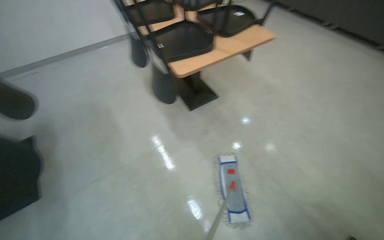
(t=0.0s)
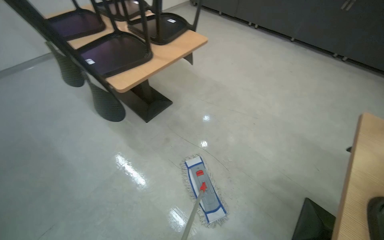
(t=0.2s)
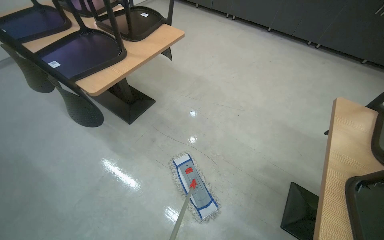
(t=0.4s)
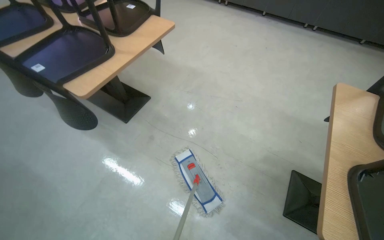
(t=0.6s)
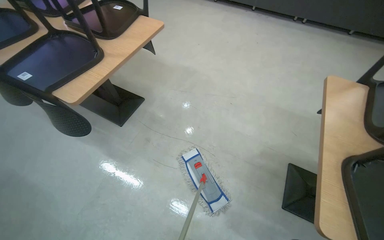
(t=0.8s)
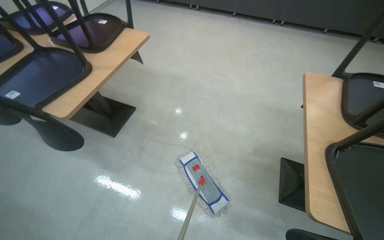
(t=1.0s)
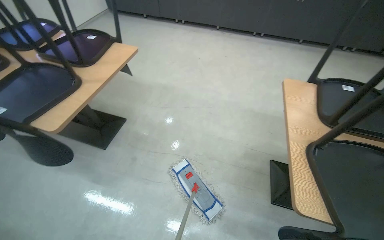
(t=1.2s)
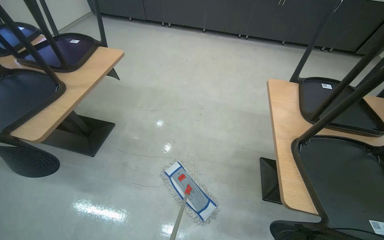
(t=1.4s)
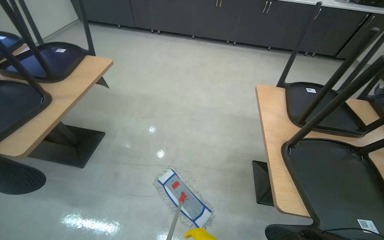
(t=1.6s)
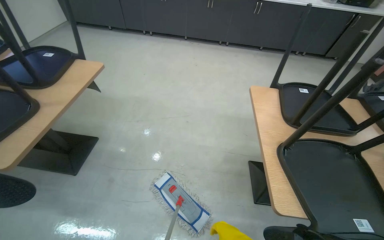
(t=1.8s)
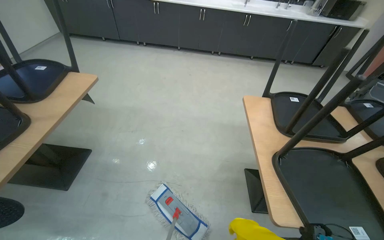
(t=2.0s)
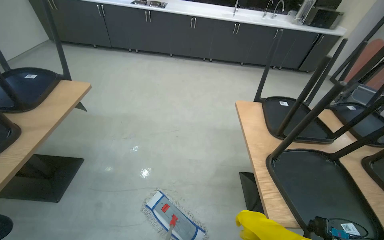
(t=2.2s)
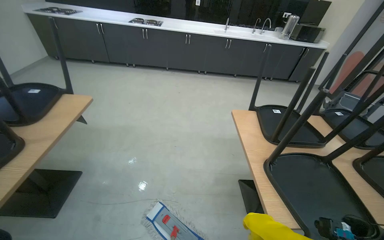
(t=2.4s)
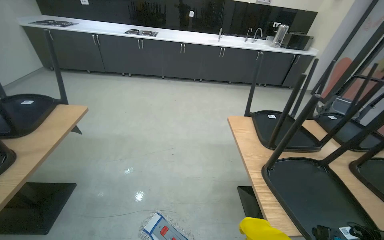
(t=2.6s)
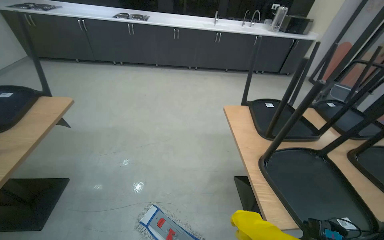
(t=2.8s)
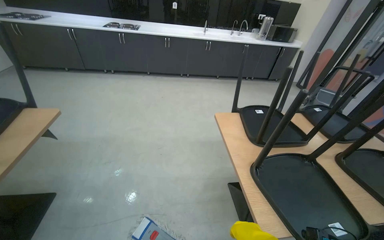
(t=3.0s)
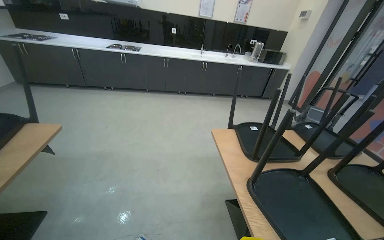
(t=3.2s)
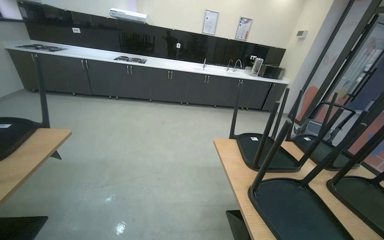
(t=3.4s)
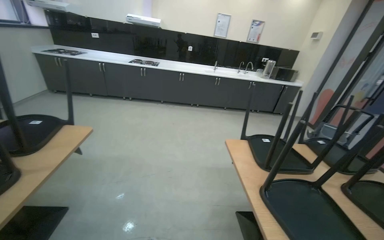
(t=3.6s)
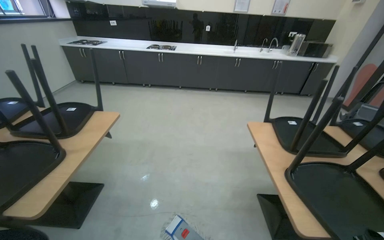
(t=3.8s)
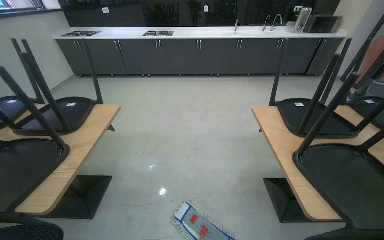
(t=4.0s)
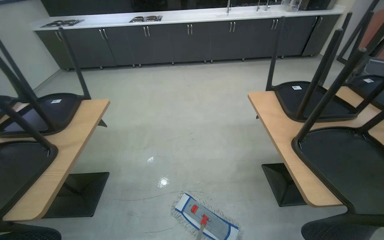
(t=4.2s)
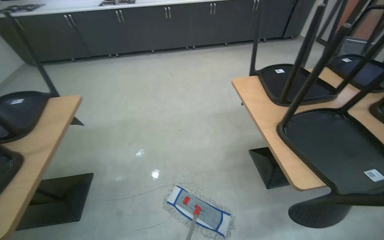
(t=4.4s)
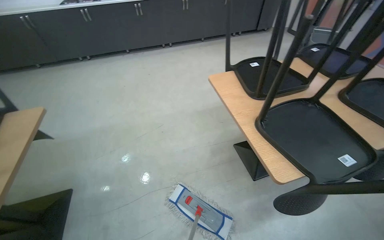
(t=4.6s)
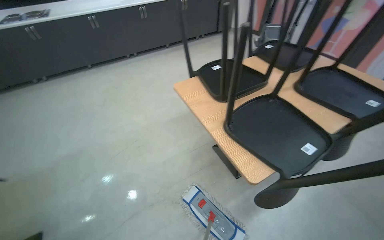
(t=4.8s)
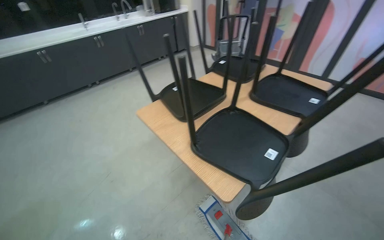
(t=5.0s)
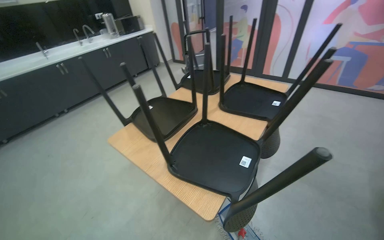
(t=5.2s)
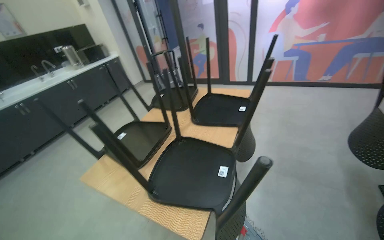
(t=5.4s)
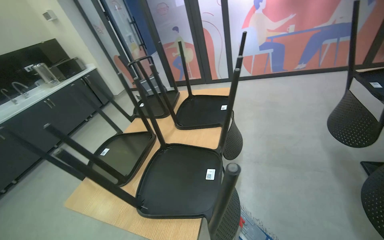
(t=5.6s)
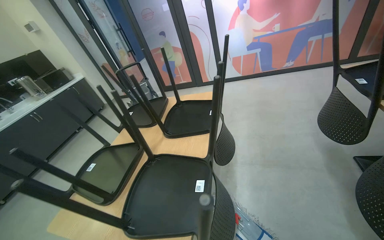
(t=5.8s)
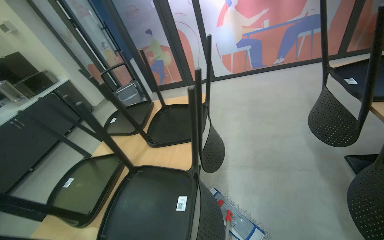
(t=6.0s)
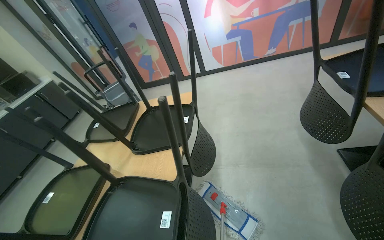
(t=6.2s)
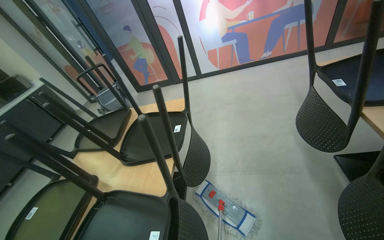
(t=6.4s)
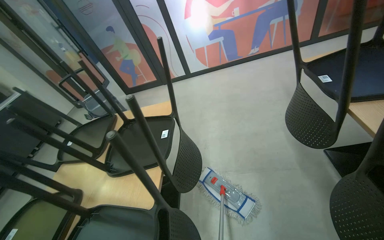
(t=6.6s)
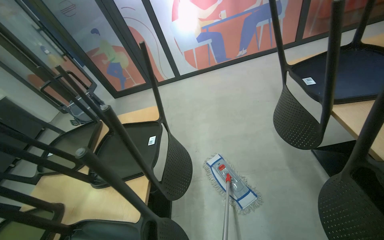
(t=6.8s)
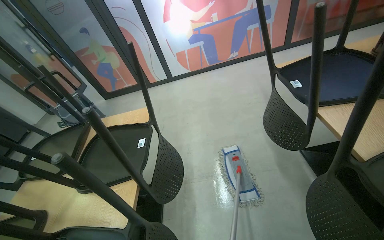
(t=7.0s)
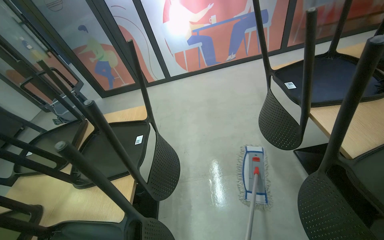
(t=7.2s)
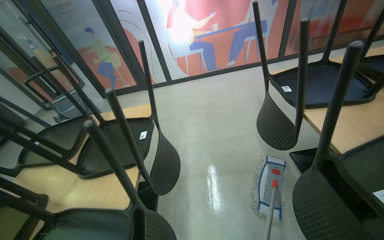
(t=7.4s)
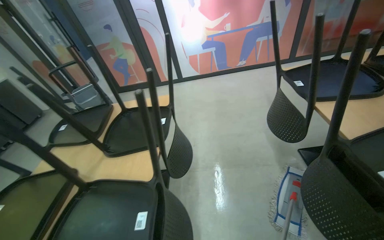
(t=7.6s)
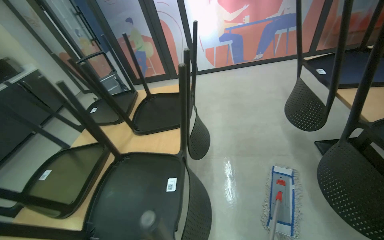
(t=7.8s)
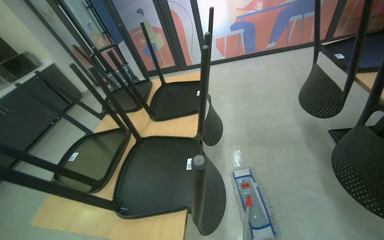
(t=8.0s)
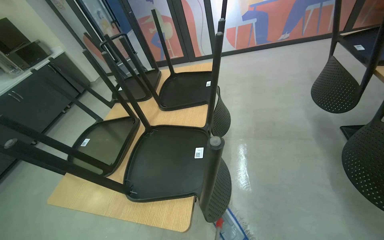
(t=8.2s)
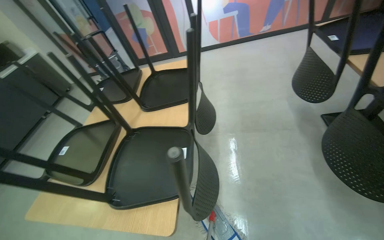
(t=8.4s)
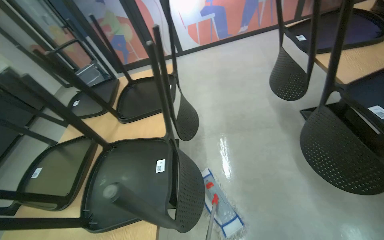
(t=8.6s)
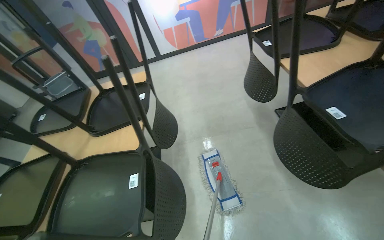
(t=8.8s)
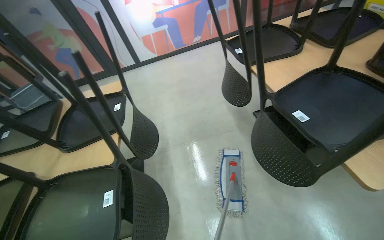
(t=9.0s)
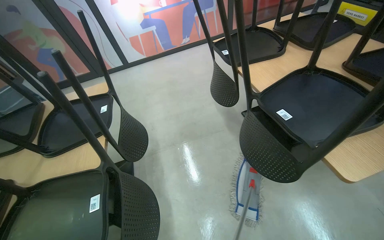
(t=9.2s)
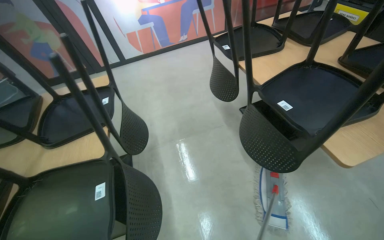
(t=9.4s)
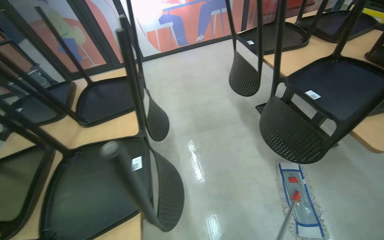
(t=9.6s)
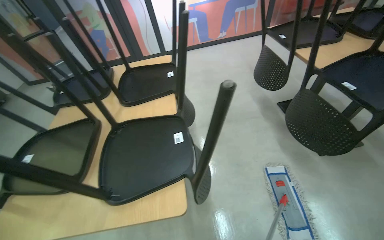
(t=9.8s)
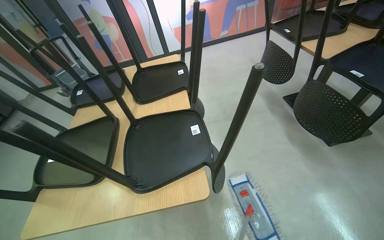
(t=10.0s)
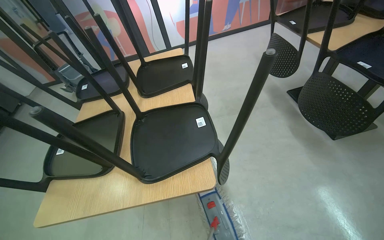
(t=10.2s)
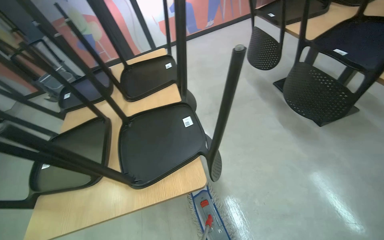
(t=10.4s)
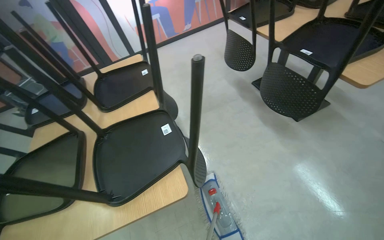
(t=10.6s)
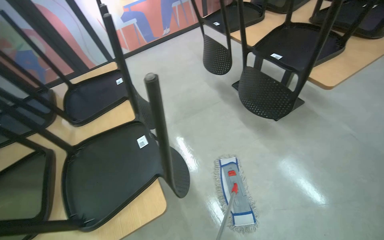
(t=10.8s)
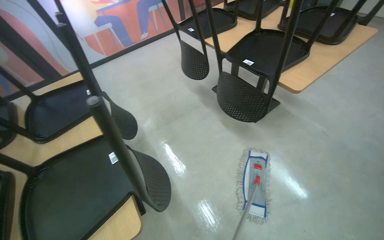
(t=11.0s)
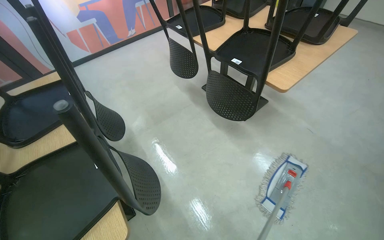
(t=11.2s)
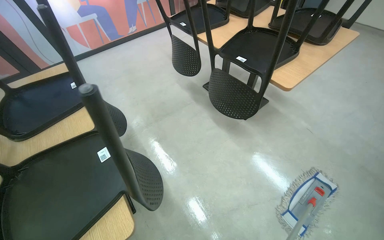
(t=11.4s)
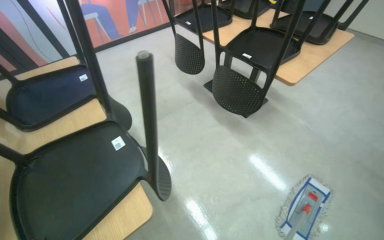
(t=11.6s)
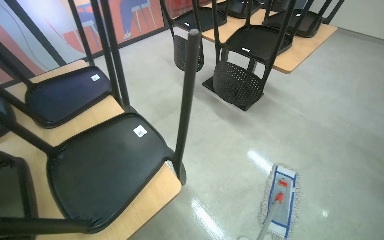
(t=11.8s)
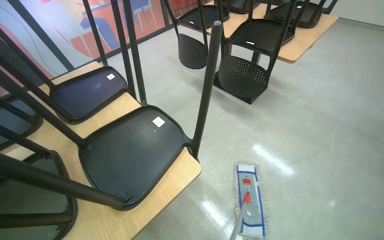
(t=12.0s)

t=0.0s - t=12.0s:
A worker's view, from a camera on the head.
Job: mopping floor.
The whole recording: Mopping canteen floor. The worker mops the canteen floor with a flat mop and a bucket.
t=0.0s - t=1.6s: The head rotates about 50 degrees to the right.
t=1.6s - t=3.0s: The head turns to the right by roughly 15 degrees.
t=4.4s - t=6.0s: The camera travels approximately 60 cm. The head turns to the right by about 70 degrees. The view tips upward by roughly 15 degrees.
t=9.0s - t=10.4s: The camera travels some 50 cm.
t=10.4s - t=12.0s: The wearer's head swings roughly 30 degrees to the right.

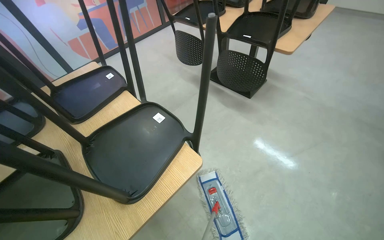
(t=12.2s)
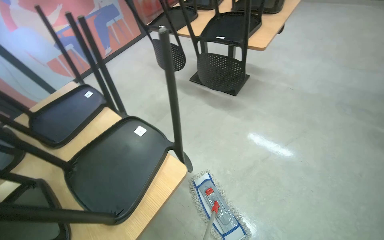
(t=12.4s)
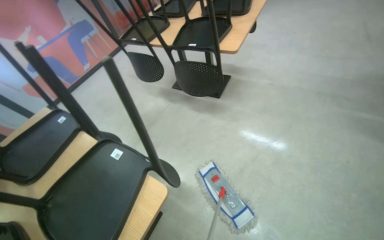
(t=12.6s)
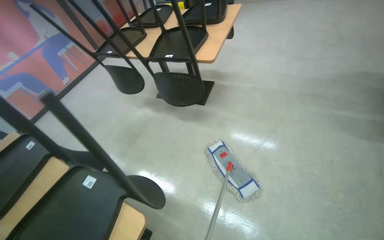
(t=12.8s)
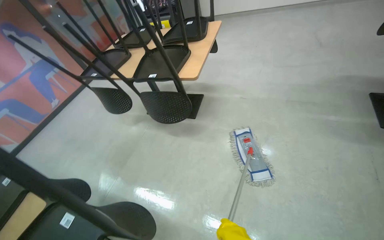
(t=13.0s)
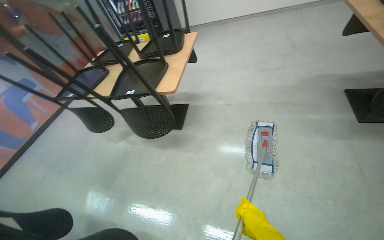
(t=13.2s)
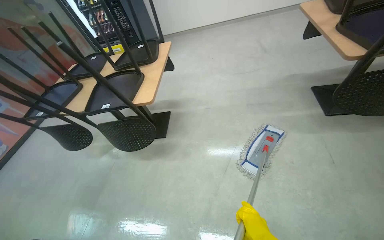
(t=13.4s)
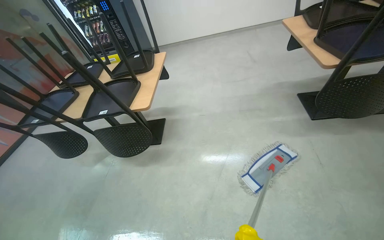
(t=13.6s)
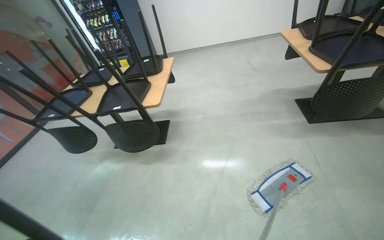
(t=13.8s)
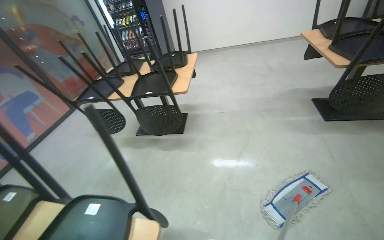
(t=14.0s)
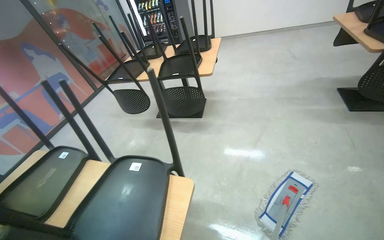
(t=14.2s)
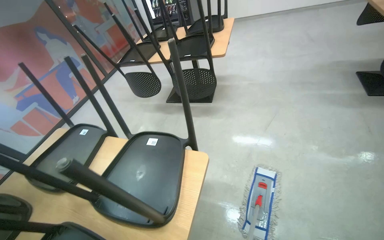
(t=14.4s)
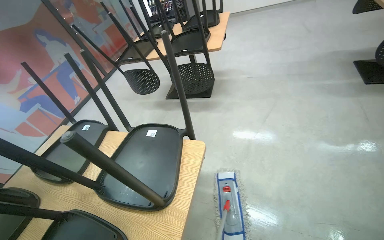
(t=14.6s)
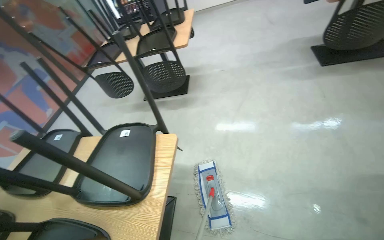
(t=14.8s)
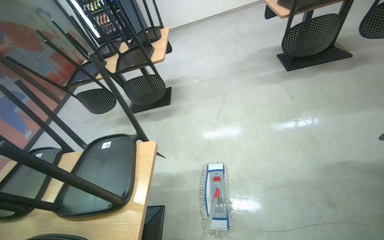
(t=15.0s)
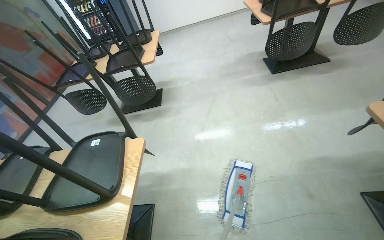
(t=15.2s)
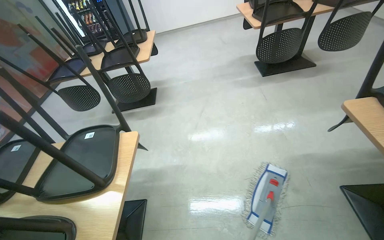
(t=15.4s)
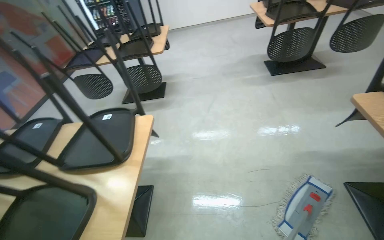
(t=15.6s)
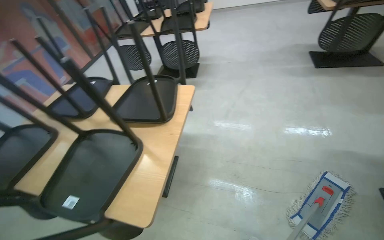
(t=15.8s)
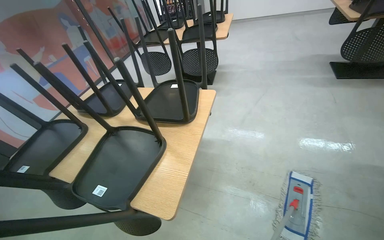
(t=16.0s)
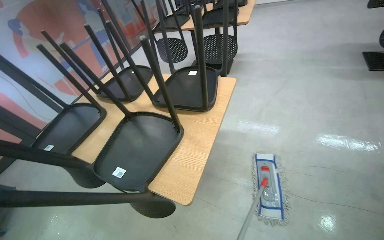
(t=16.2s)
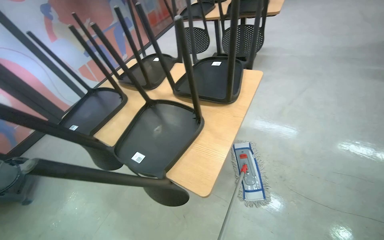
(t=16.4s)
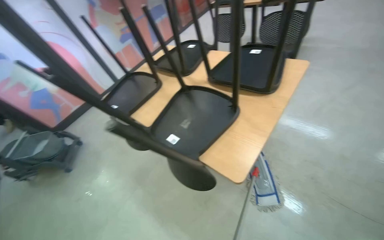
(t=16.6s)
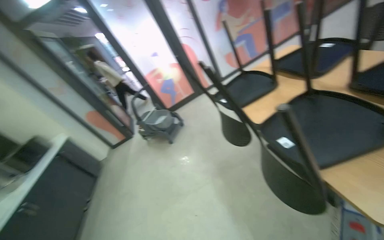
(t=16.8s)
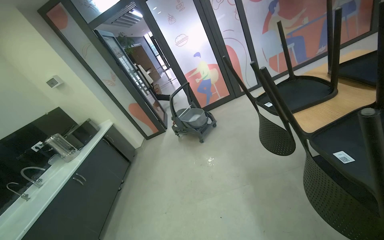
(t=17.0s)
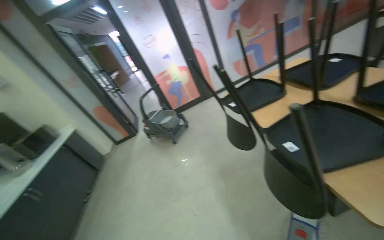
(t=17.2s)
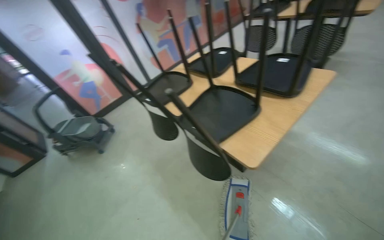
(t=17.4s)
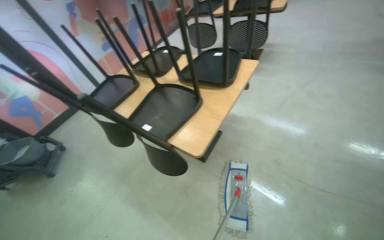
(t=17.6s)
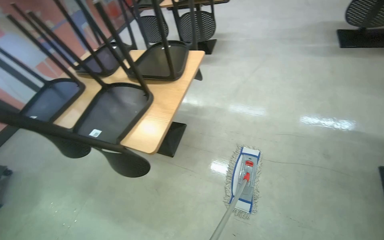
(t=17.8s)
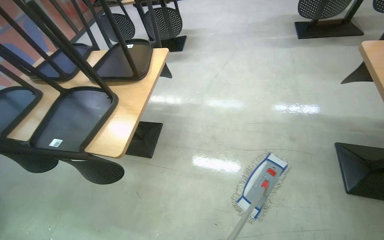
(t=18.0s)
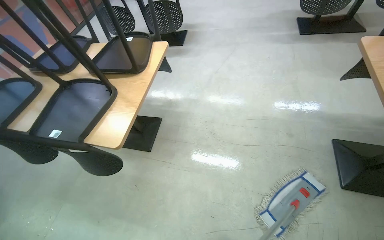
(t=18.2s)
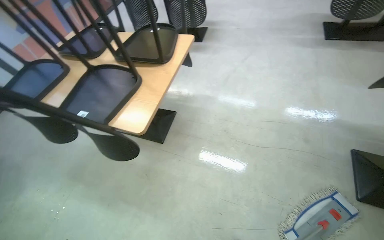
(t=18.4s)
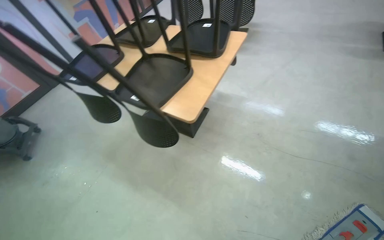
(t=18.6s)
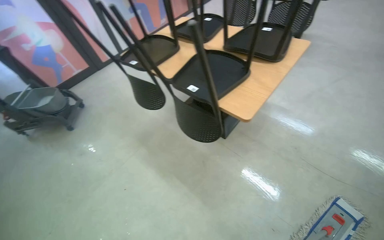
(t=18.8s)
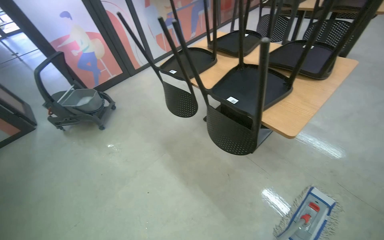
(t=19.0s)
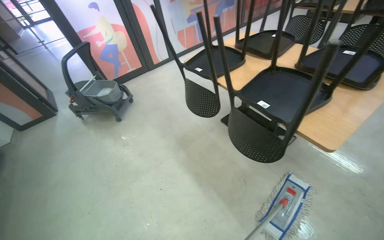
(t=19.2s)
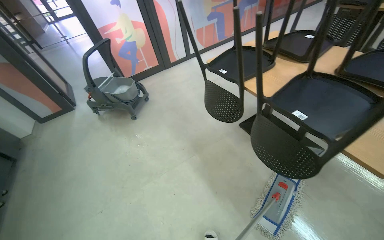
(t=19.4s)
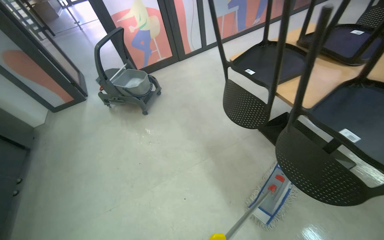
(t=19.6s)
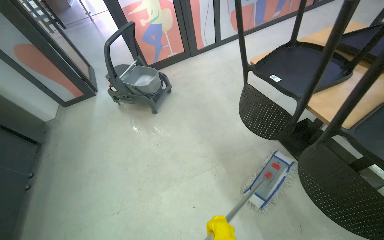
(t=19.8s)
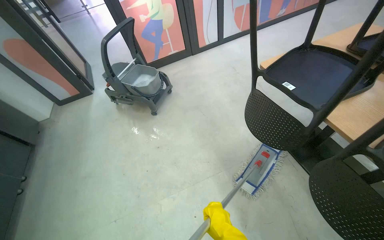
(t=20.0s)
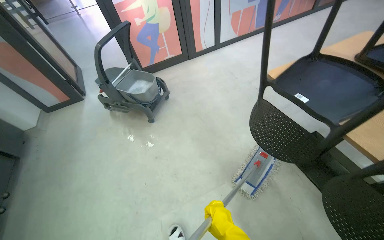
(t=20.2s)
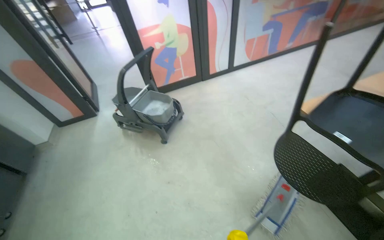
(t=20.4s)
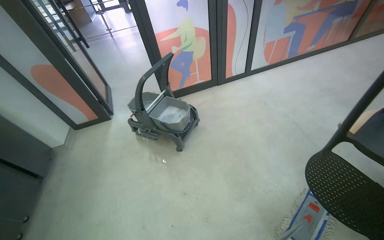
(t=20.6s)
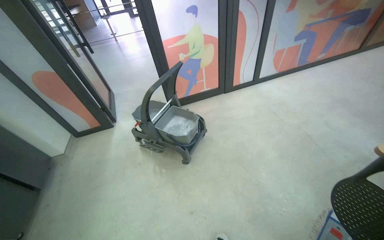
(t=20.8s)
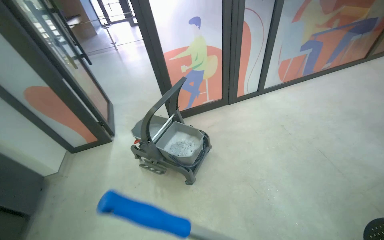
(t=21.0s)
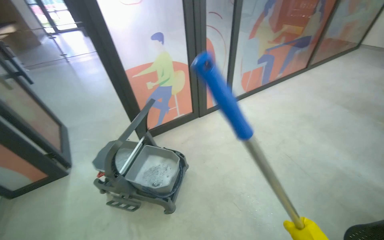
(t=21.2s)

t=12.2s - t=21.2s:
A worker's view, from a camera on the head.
Job: mopping floor.
The whole recording: Mopping canteen floor. The worker mops the canteen floor with a flat mop and a bucket.
t=12.2s - t=13.8s: The head turns to the right by about 40 degrees. The wearer looks about 20 degrees further upward.
t=13.8s - t=15.2s: The wearer moves about 60 cm.
t=15.2s - t=16.6s: The wearer moves about 60 cm. The head rotates approximately 40 degrees to the left.
t=16.6s - t=18.2s: The head turns to the right by some 25 degrees.
t=18.2s - t=19.8s: The camera is carried about 1 m. The wearer's head swings approximately 55 degrees to the left.
t=19.8s - t=21.2s: The camera is carried roughly 90 cm.
